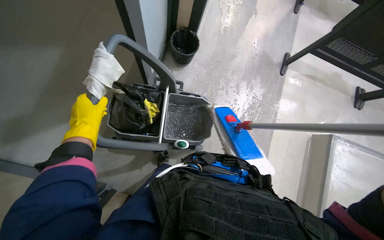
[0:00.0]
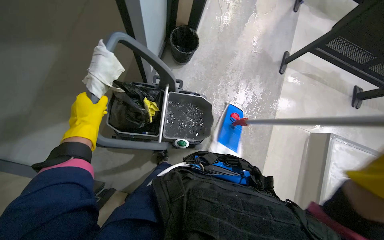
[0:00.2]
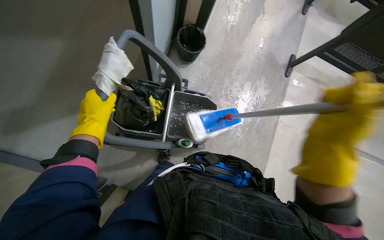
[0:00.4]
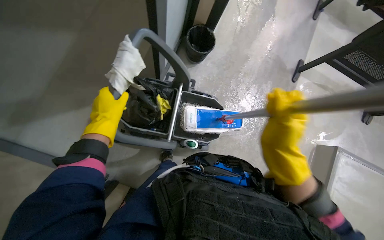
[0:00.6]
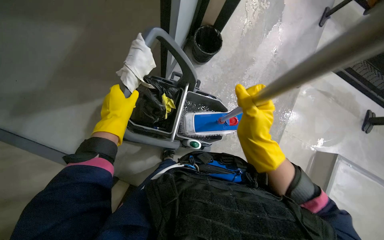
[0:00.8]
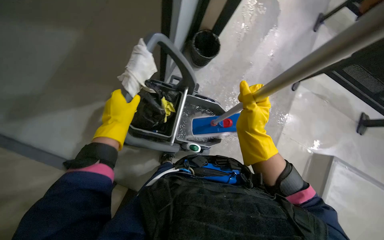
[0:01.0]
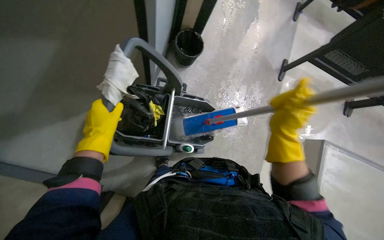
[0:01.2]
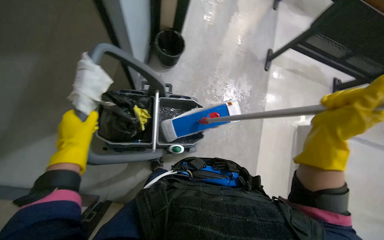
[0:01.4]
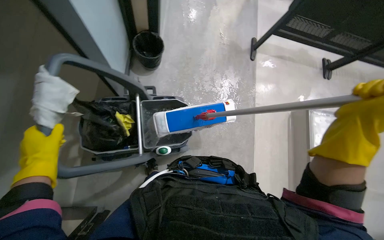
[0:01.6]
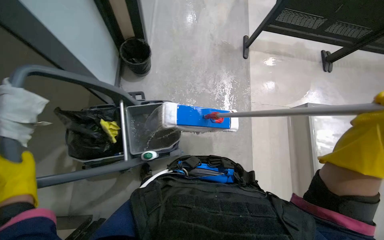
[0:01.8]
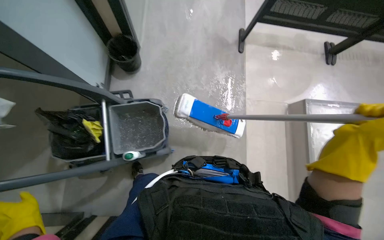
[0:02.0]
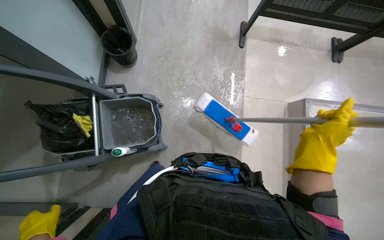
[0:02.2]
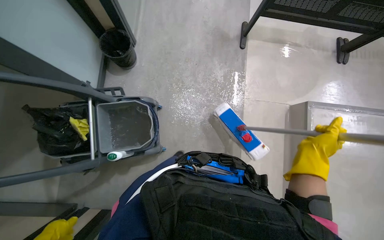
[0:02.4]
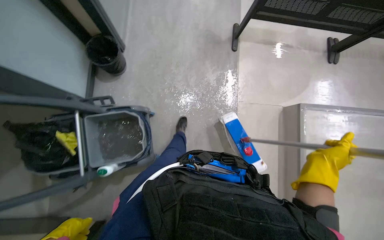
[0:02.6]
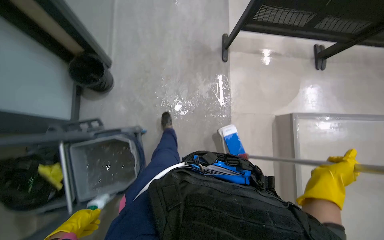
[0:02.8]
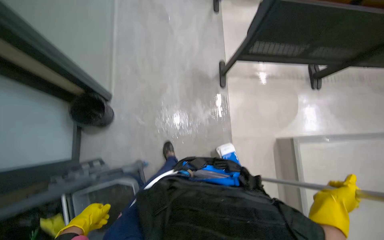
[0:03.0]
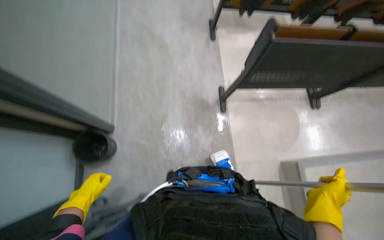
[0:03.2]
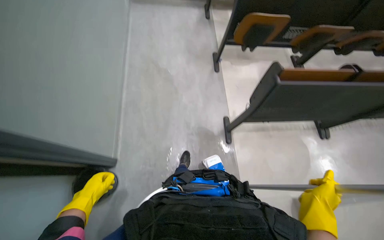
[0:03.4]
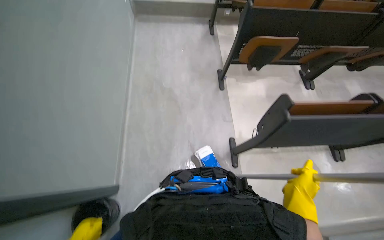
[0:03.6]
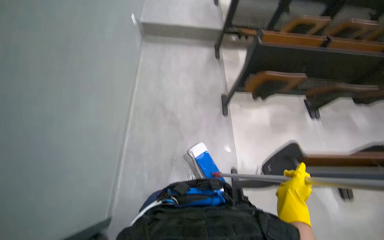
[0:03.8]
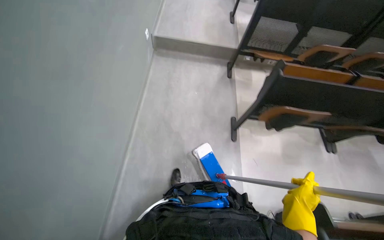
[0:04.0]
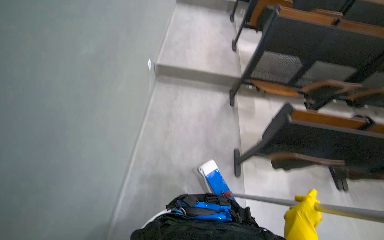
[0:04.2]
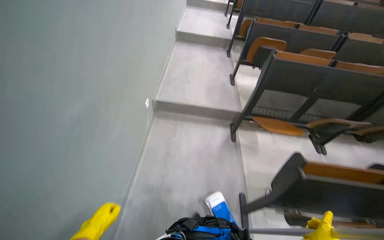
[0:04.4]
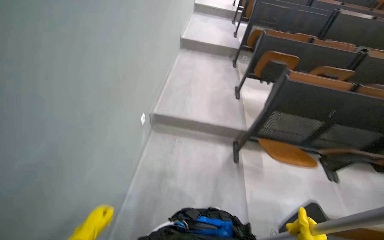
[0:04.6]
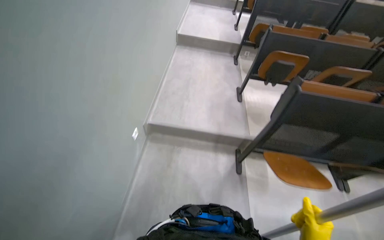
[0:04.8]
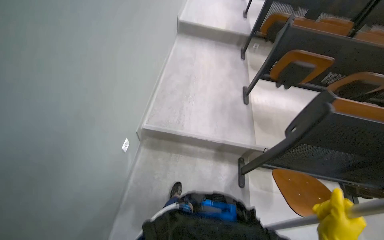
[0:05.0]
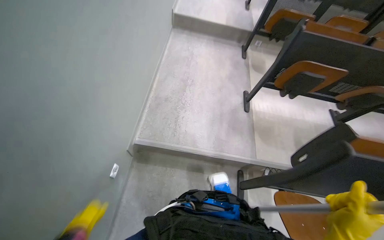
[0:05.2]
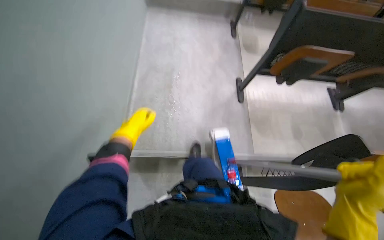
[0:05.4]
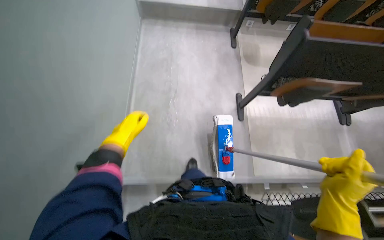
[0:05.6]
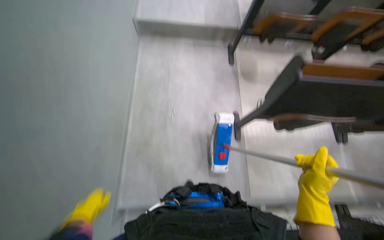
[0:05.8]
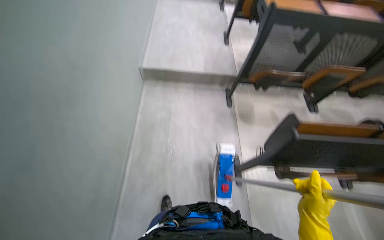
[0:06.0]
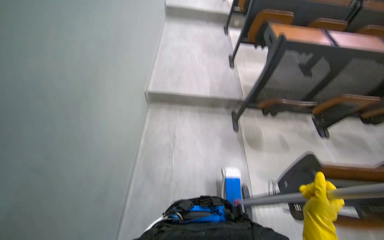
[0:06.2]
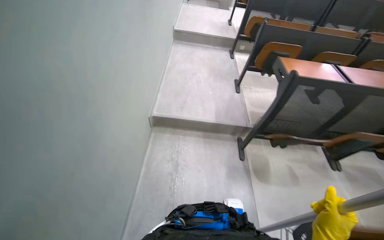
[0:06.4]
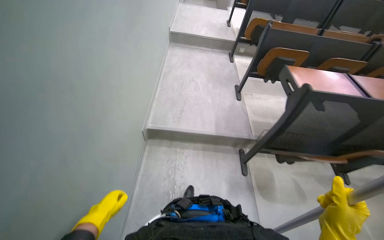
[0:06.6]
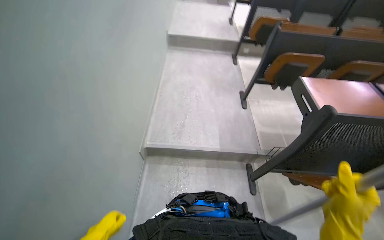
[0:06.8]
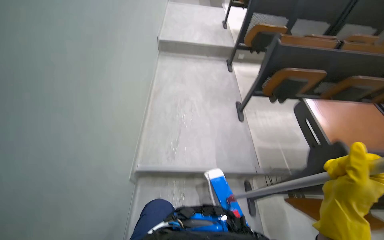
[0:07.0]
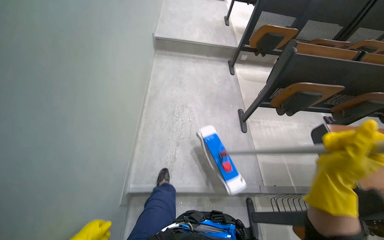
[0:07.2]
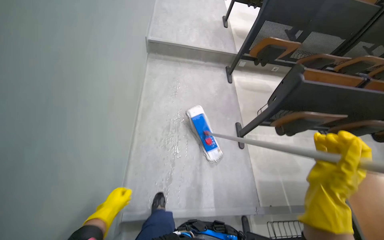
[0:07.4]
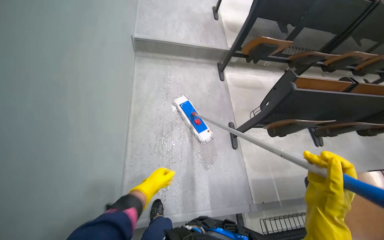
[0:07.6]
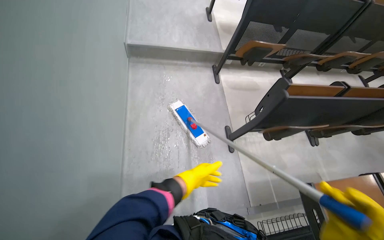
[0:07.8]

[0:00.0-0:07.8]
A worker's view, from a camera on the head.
Job: mopping floor.
The whole recording: Mopping lecture hall floor. The worker mops the floor in the lecture hall between the rows of desks.
0:01.6 to 0:03.2: The camera travels roughly 80 cm.
0:03.2 to 0:04.6: The head travels roughly 1 m. The camera pitches upward, by some 30 degrees.
0:04.6 to 0:06.2: The camera travels approximately 1.5 m.
0:06.2 to 0:07.8: The camera travels about 1.5 m.

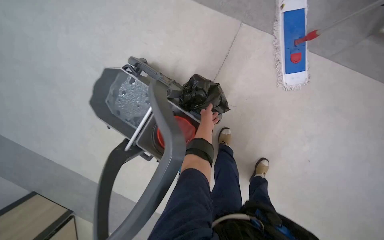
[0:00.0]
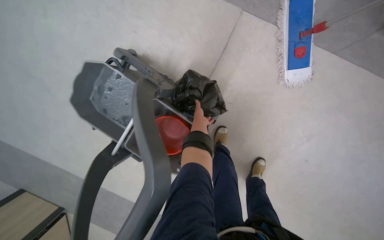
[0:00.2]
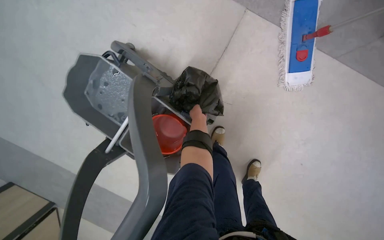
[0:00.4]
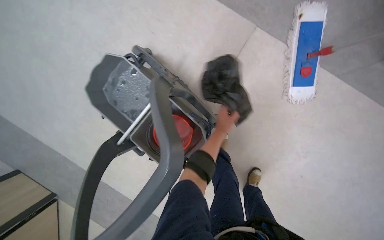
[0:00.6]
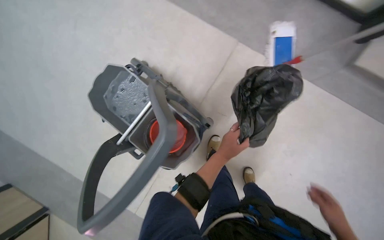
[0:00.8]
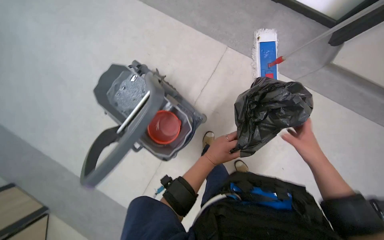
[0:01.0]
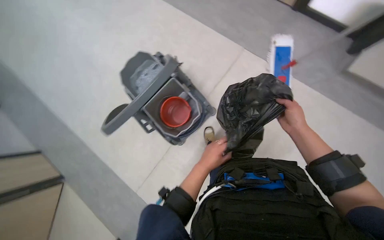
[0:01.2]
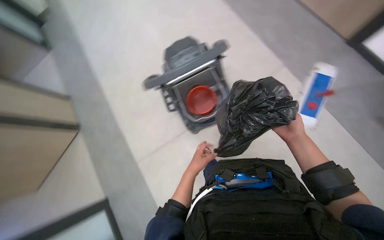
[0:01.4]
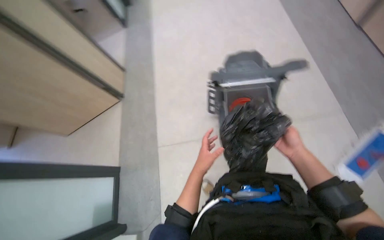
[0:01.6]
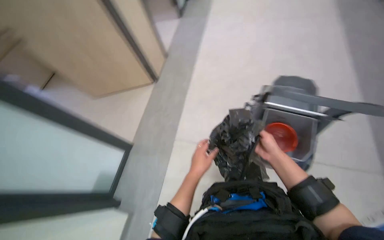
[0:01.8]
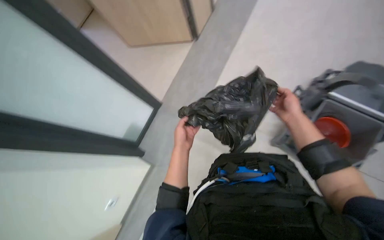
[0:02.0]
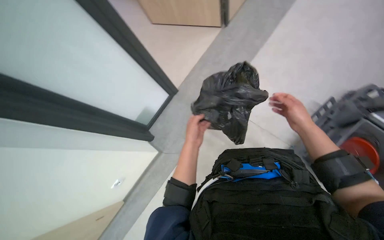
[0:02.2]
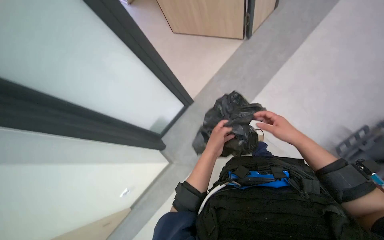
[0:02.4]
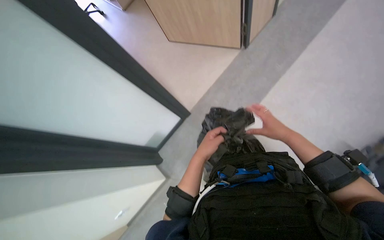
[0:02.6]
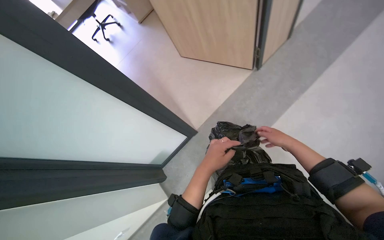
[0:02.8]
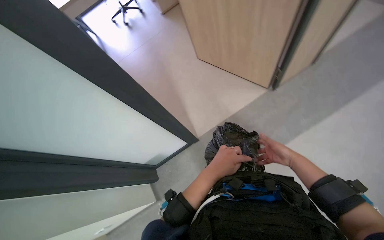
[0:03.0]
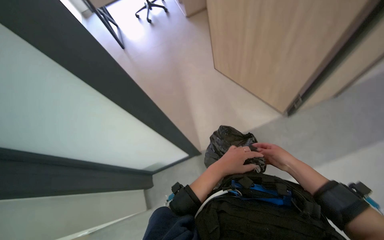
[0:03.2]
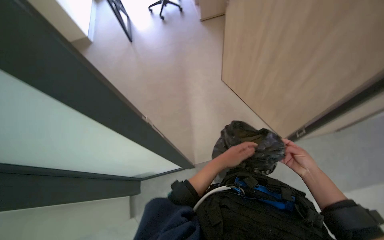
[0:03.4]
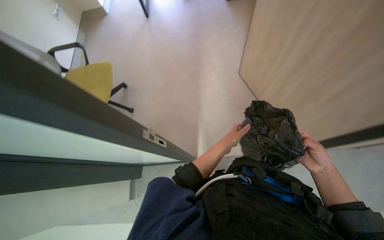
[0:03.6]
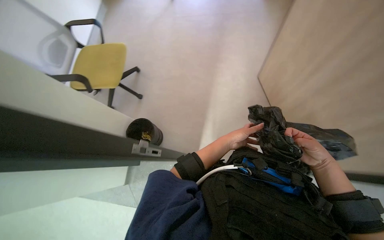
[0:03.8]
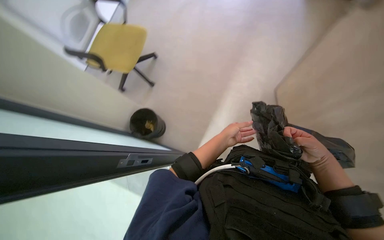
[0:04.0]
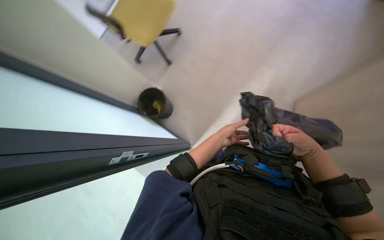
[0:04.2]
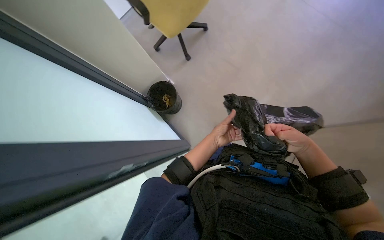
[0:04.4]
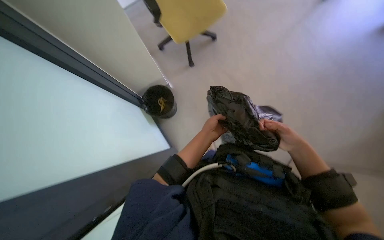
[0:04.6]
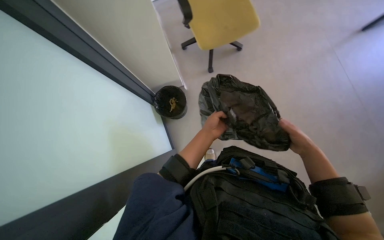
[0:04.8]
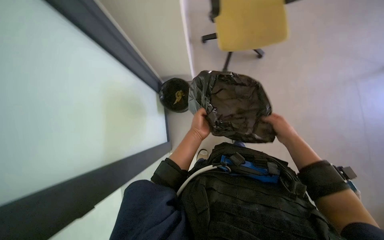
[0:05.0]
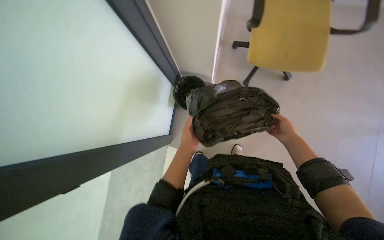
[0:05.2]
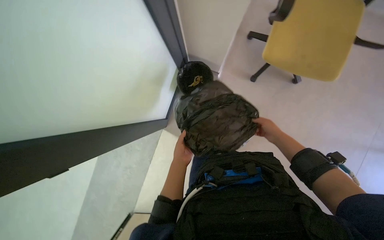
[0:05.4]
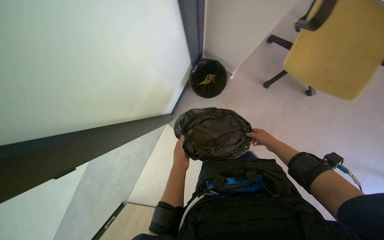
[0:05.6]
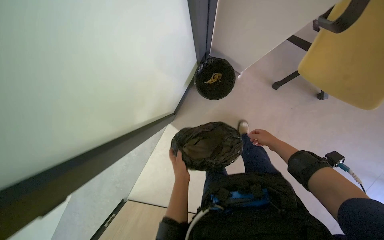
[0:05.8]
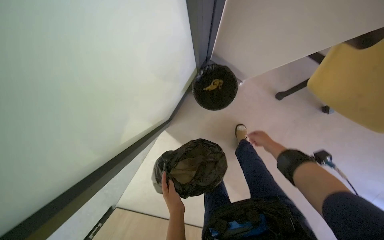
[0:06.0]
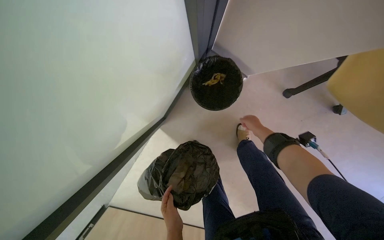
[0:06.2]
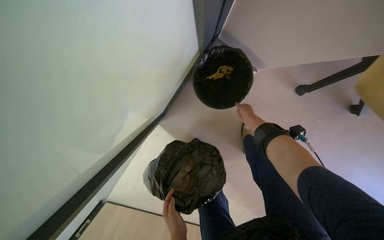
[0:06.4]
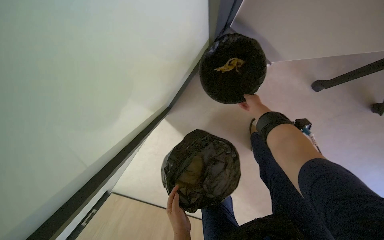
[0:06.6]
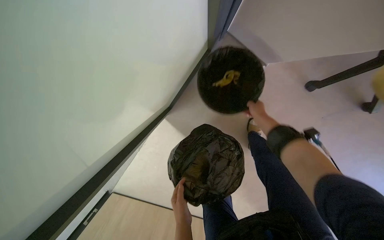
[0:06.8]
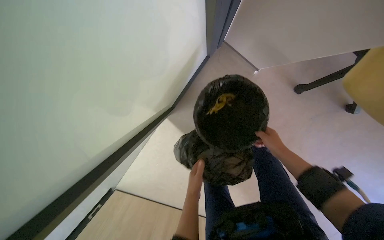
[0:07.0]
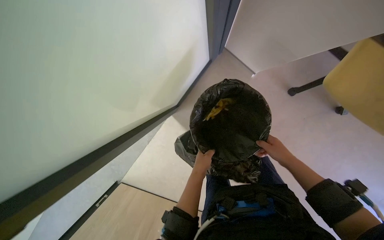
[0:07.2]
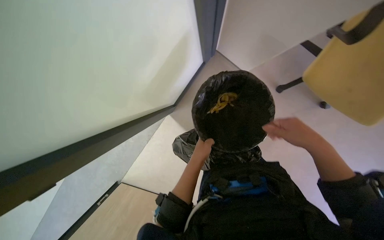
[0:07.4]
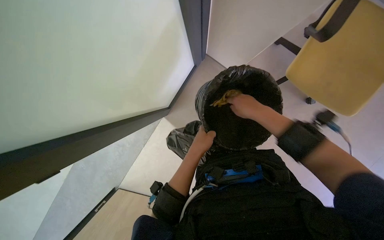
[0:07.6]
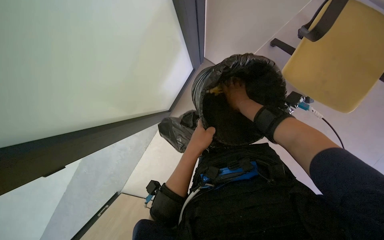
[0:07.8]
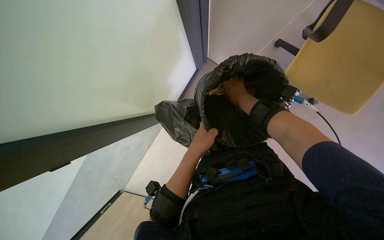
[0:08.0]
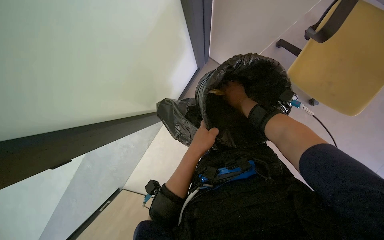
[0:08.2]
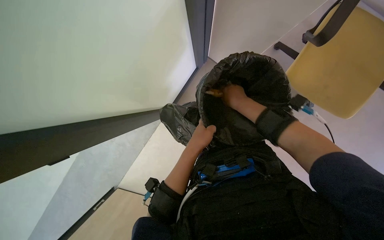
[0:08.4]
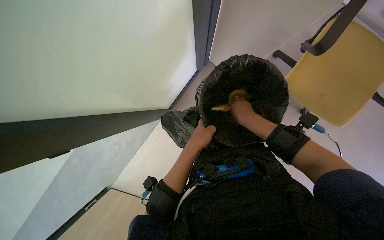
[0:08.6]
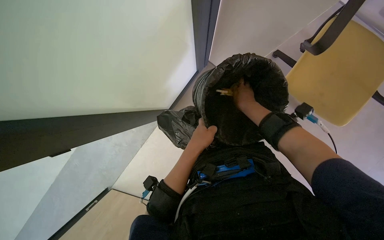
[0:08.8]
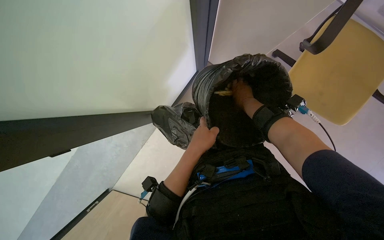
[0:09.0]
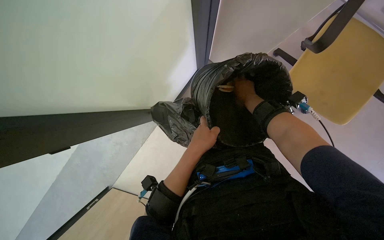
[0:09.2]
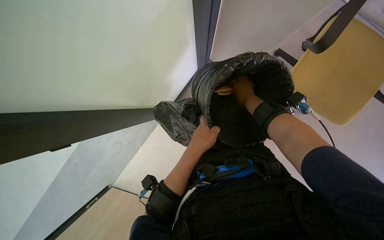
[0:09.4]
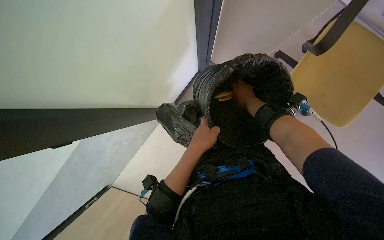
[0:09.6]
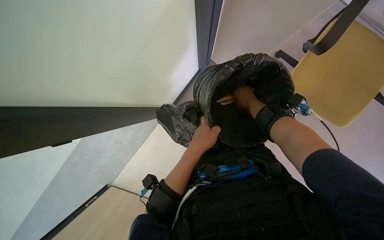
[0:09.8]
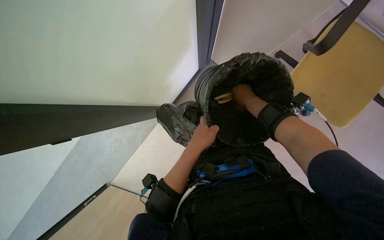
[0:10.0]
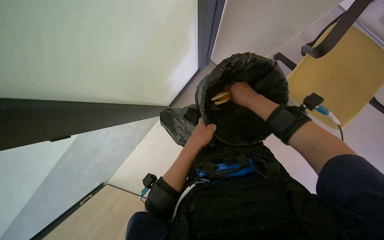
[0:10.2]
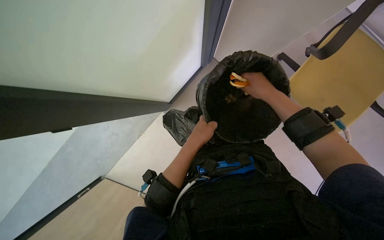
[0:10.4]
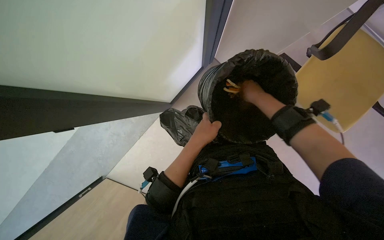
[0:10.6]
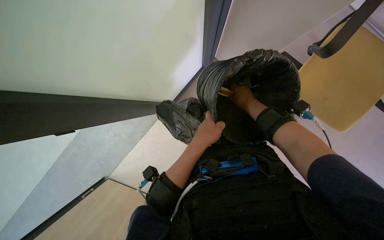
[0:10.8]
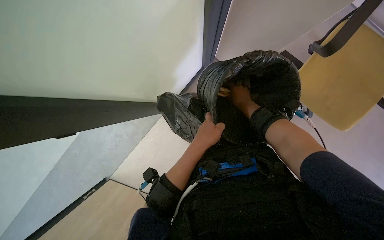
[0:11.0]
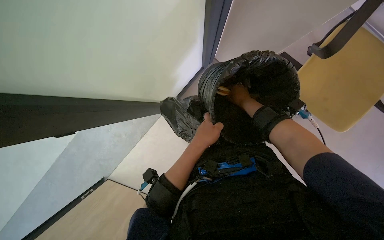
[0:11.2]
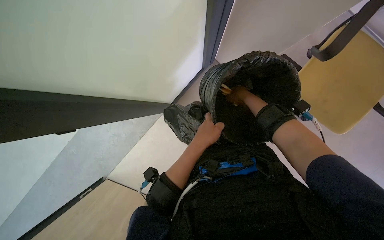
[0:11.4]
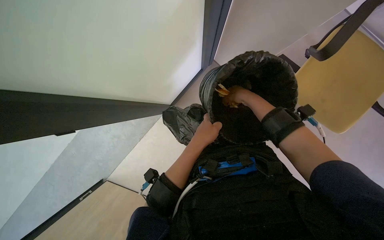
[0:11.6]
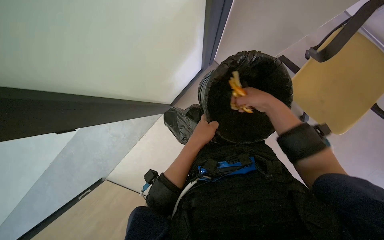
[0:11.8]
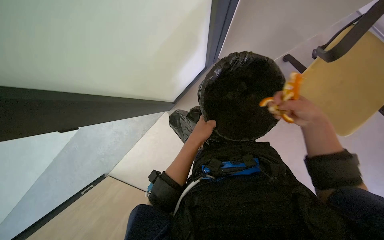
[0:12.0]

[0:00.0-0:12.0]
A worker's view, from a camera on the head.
Job: managing trash.
The whole recording: Replacing trash bag and disposing waste. The worker replaces the trash bag in a bin and disposes of orange peels.
0:00.0 to 0:01.6: The head travels about 40 cm.
0:01.6 to 0:03.0: The left hand shifts about 15 cm nearer to the camera, while the right hand shifts some 10 cm farther from the camera.
0:03.0 to 0:04.4: The head turns to the left by some 50 degrees. The wearer looks about 15 degrees further downward.
0:04.4 to 0:06.0: The left hand heads to the left, nearer to the camera and down the picture, covering about 20 cm.
0:06.0 to 0:07.6: The view tilts about 15 degrees downward. The left hand travels up the picture by some 15 cm; the right hand is displaced up the picture and to the left by about 15 cm.
0:07.6 to 0:09.0: The right hand swings nearer and farther, approximately 15 cm each way, with 2 reversals.
0:09.0 to 0:10.4: The right hand travels nearer to the camera by roughly 15 cm.
0:10.4 to 0:12.0: The right hand moves about 15 cm farther from the camera and comes back.
